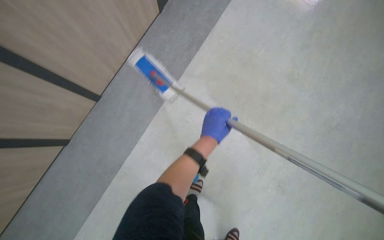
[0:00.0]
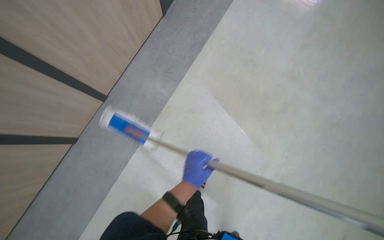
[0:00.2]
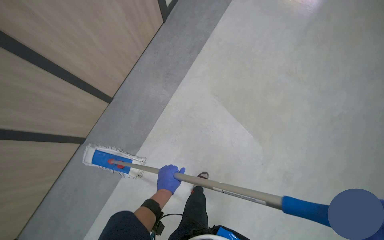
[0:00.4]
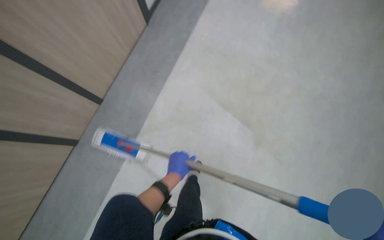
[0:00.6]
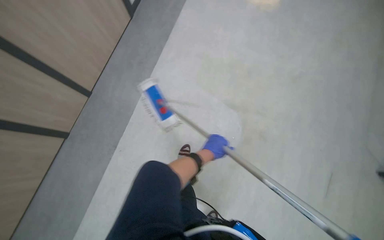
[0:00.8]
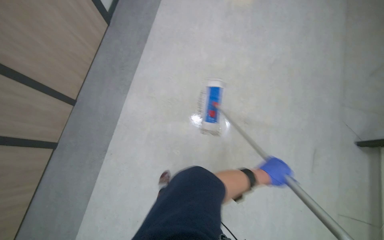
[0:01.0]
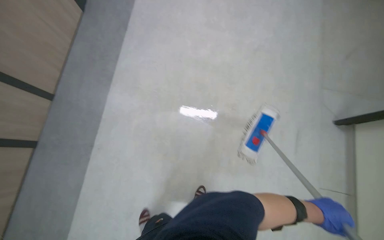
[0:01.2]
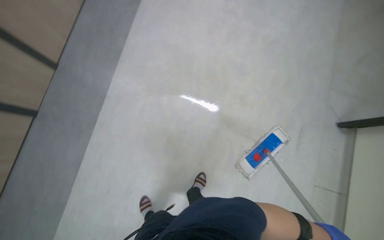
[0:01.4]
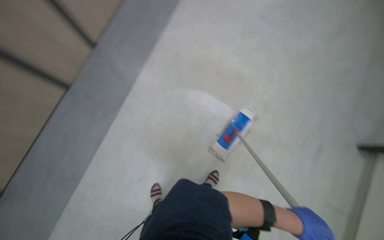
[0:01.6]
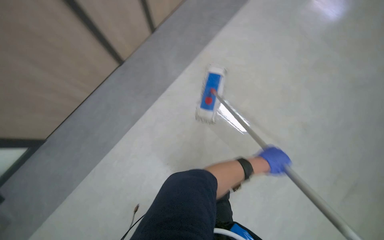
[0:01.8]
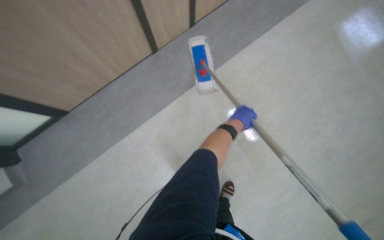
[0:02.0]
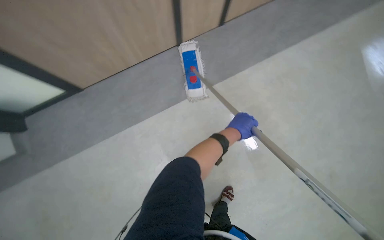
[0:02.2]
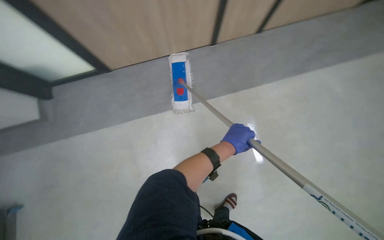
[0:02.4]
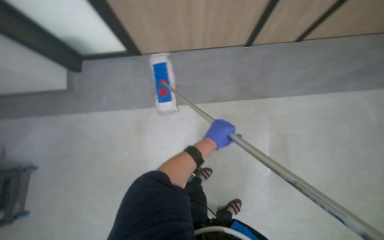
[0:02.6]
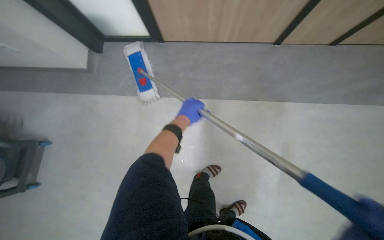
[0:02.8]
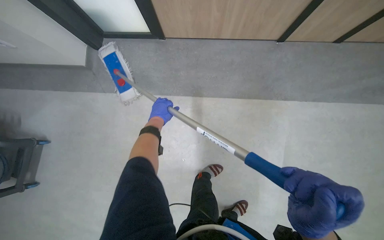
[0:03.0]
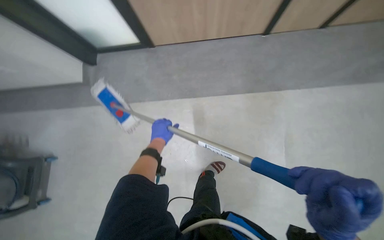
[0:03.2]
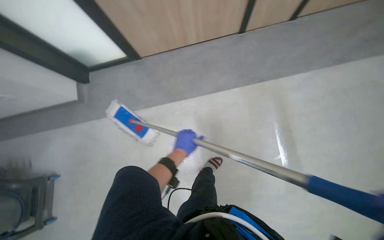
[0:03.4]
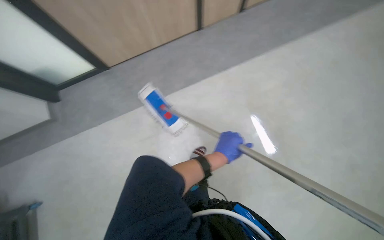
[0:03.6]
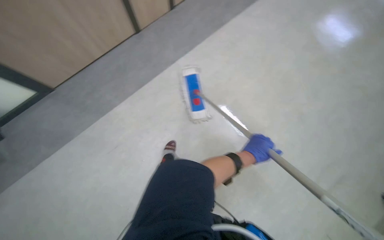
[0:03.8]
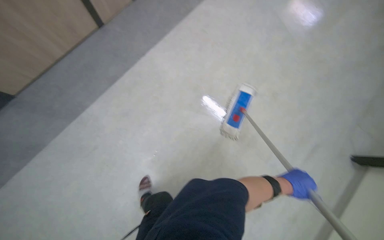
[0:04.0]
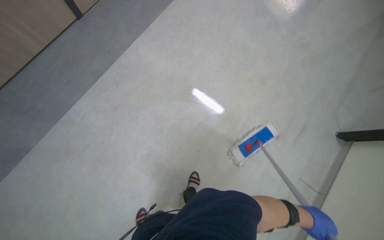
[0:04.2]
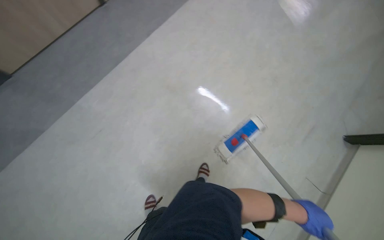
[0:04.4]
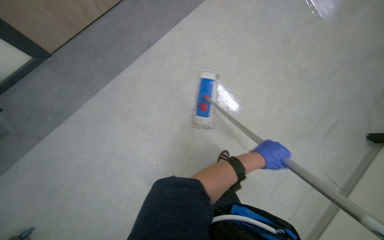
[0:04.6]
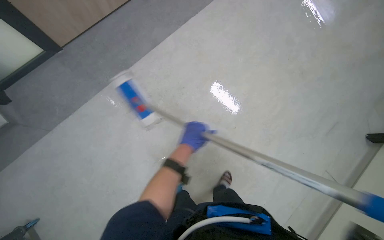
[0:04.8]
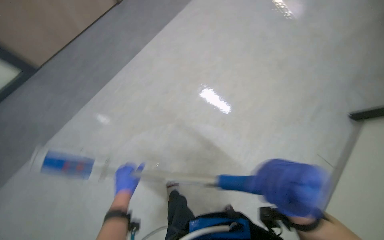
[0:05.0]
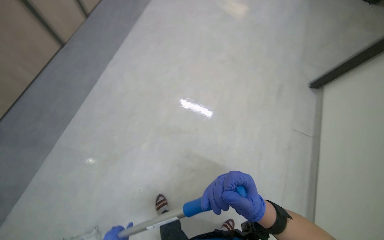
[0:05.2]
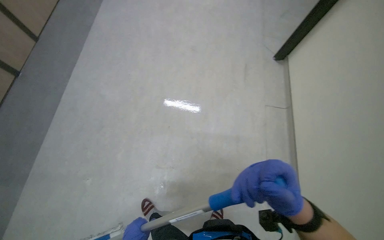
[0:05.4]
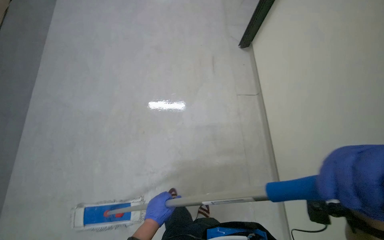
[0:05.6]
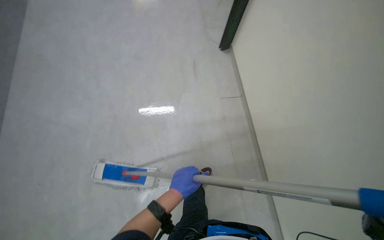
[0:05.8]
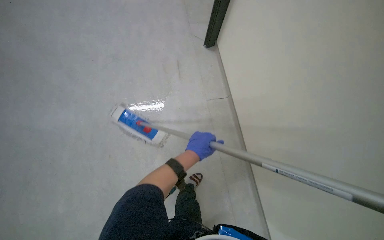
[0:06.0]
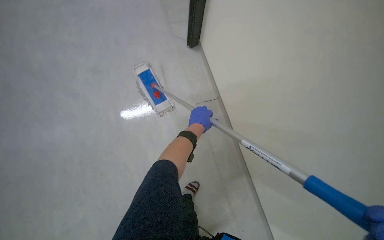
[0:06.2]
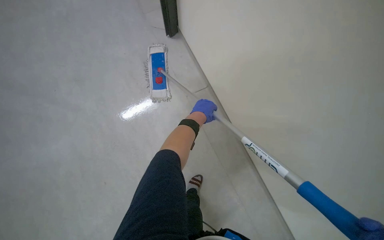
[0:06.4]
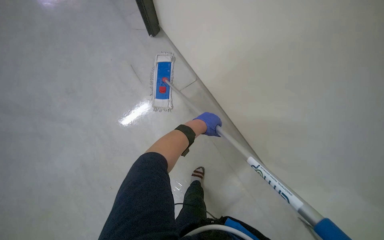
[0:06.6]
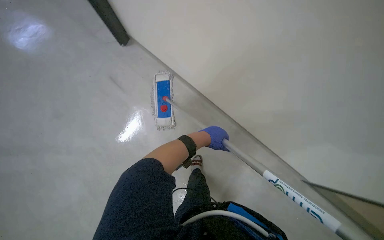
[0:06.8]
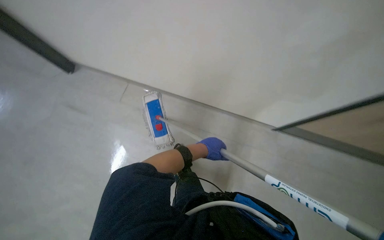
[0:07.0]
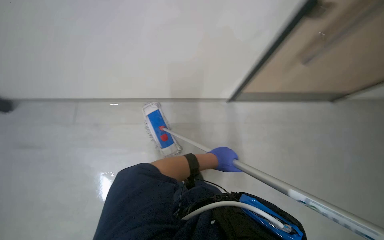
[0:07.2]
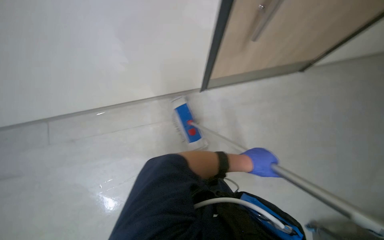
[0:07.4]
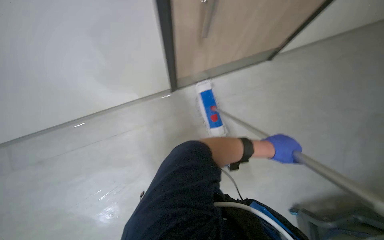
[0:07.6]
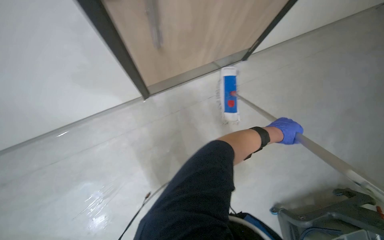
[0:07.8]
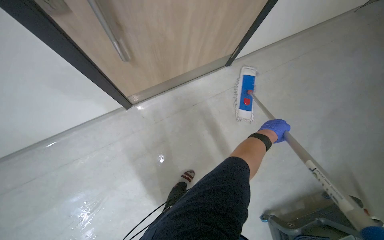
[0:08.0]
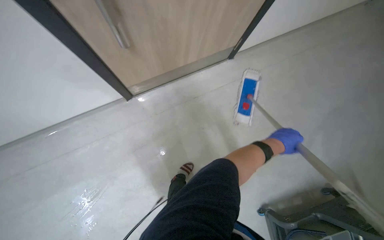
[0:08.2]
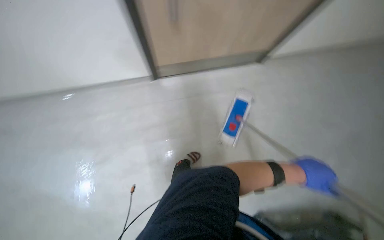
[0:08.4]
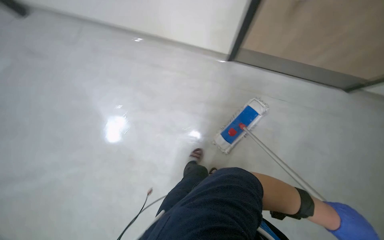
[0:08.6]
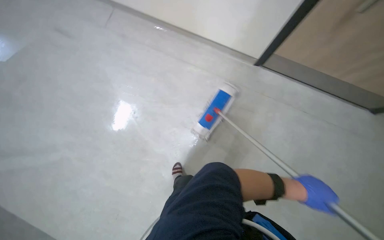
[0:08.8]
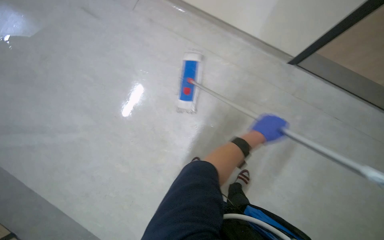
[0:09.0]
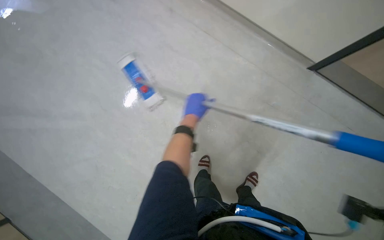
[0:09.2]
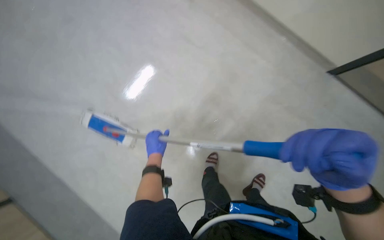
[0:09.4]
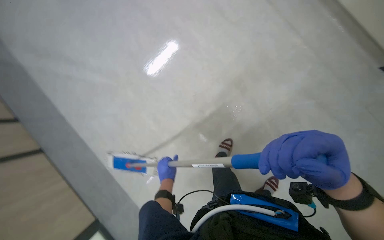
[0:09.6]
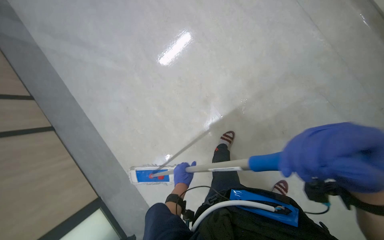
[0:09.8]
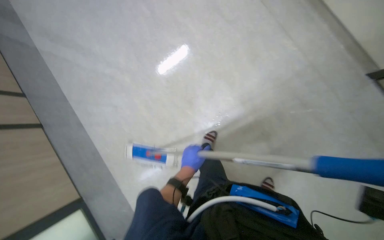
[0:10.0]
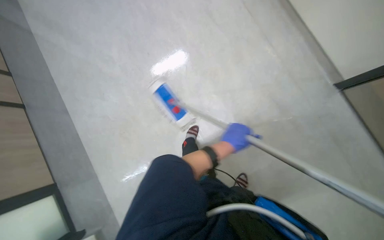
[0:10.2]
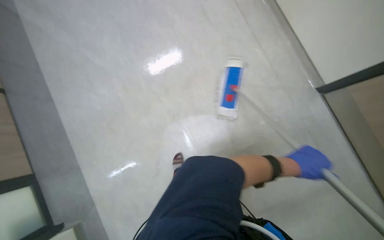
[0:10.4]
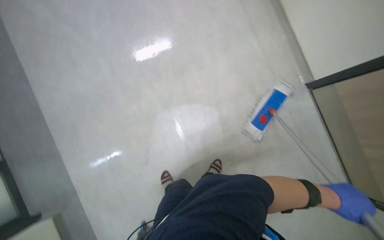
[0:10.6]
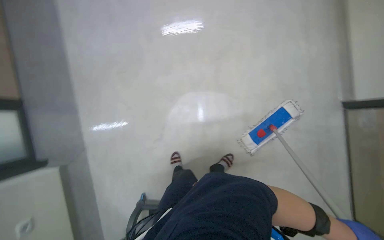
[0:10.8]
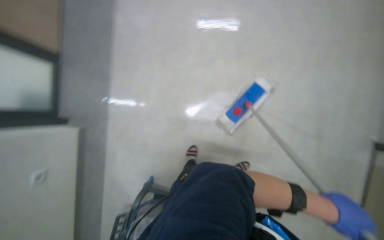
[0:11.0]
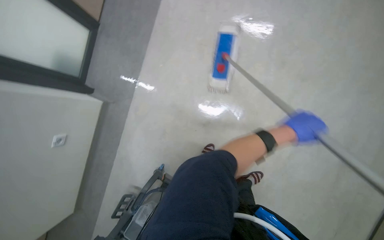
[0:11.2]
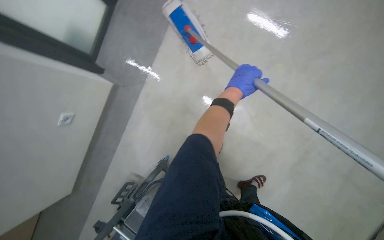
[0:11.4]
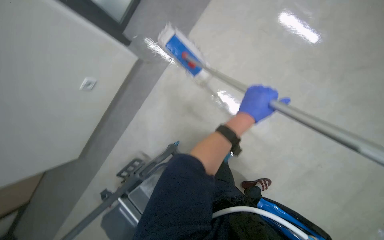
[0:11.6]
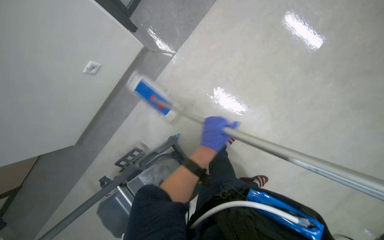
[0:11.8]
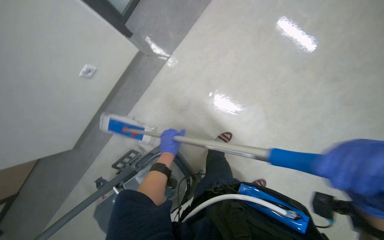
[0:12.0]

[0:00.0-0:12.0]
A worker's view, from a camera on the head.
Job: mopping floor.
The whole recording: Mopping the floor. The worker mops the floor using a flat mop and bucket.
0:00.0 to 0:01.6: The wearer moves some 60 cm.
0:01.6 to 0:03.0: The scene turns about 35 degrees clockwise in the picture.
0:04.4 to 0:06.0: The head turns to the right by approximately 35 degrees.
0:06.0 to 0:07.6: The view tips upward by some 20 degrees. The left hand shifts about 25 cm to the right.
0:09.0 to 0:10.4: The left hand goes approximately 25 cm down the picture, and moves approximately 40 cm to the left and comes back.
0:10.4 to 0:12.0: The head travels approximately 50 cm. The camera pitches downward, by some 15 degrees. The scene rotates clockwise by roughly 55 degrees.

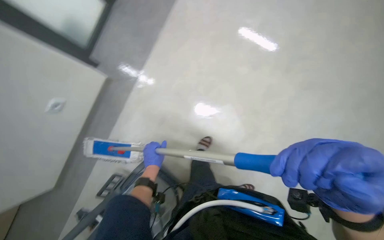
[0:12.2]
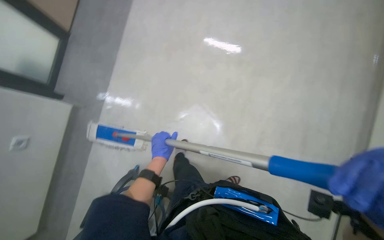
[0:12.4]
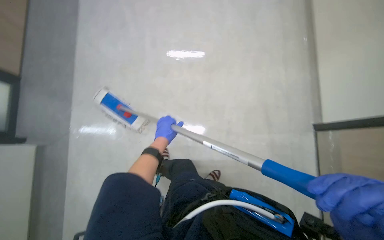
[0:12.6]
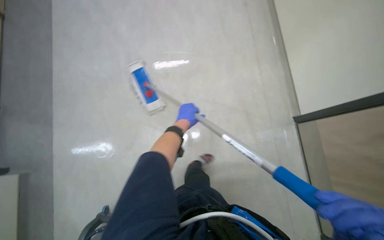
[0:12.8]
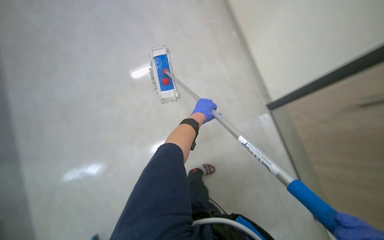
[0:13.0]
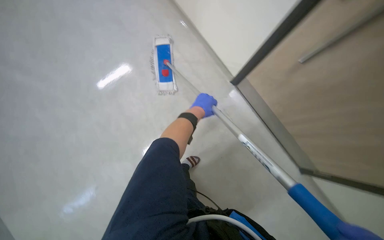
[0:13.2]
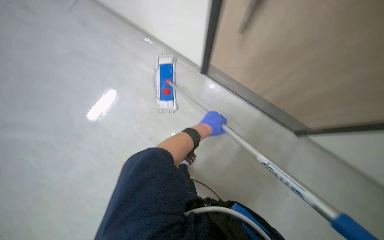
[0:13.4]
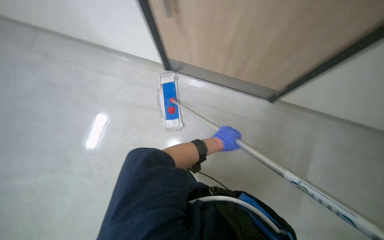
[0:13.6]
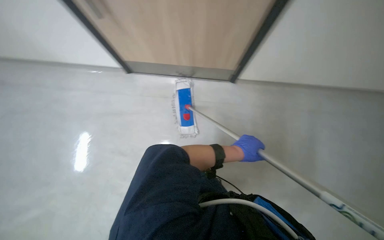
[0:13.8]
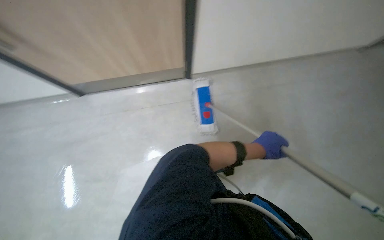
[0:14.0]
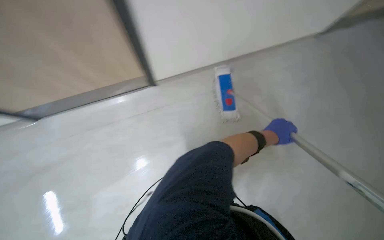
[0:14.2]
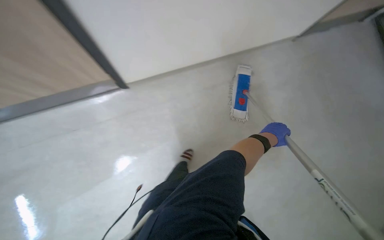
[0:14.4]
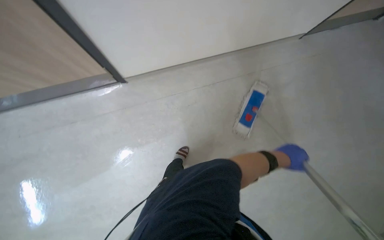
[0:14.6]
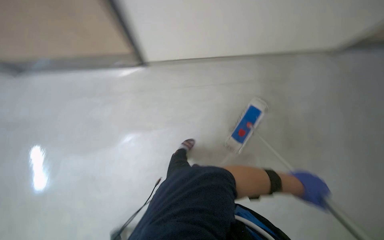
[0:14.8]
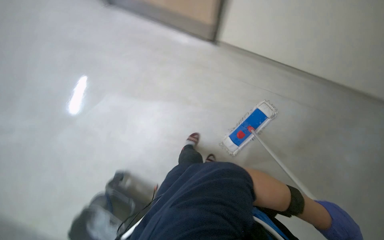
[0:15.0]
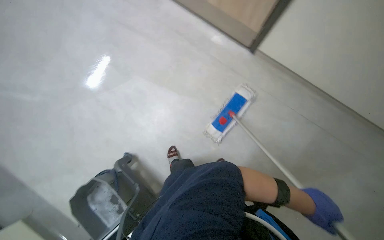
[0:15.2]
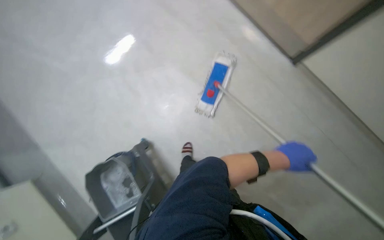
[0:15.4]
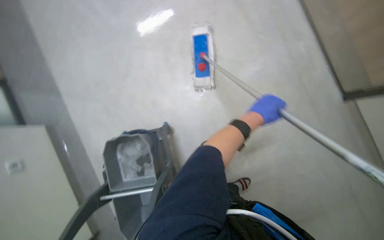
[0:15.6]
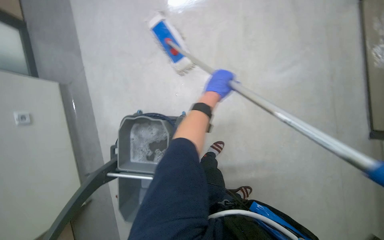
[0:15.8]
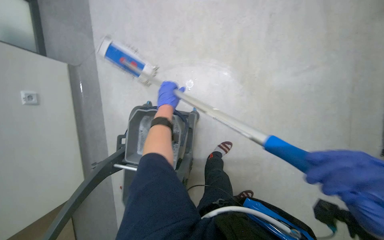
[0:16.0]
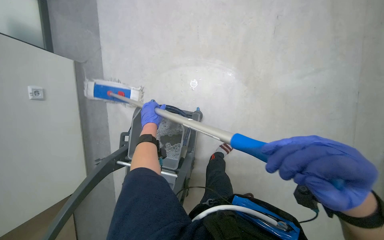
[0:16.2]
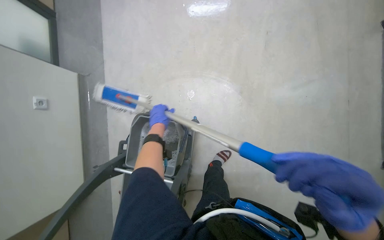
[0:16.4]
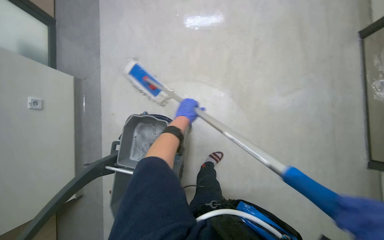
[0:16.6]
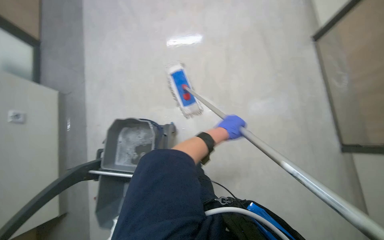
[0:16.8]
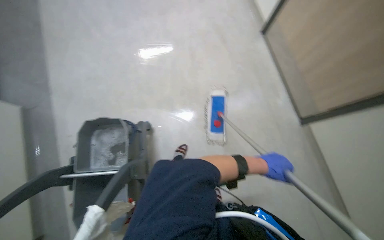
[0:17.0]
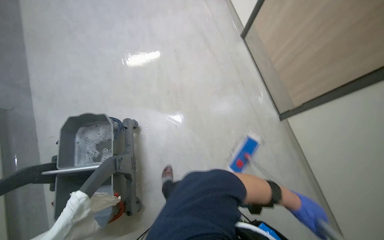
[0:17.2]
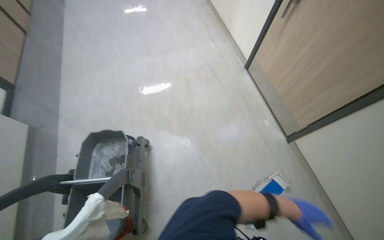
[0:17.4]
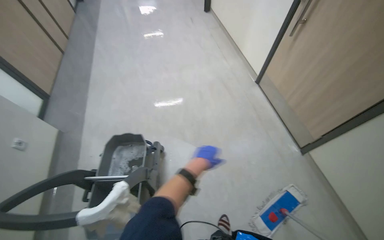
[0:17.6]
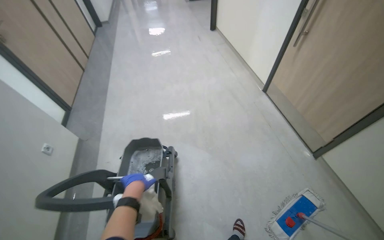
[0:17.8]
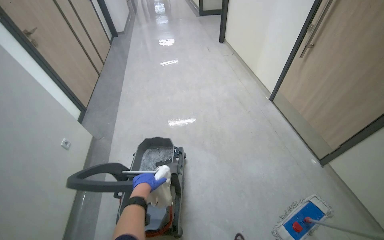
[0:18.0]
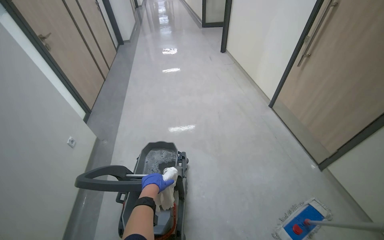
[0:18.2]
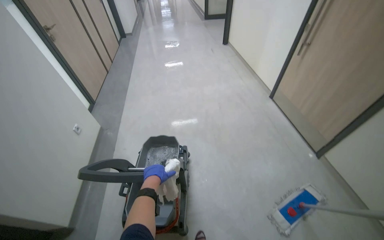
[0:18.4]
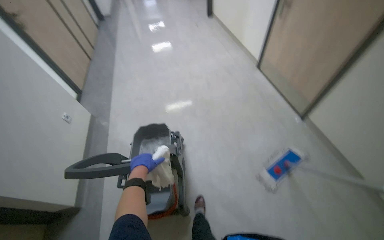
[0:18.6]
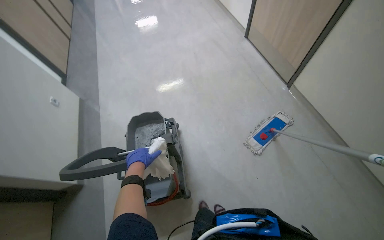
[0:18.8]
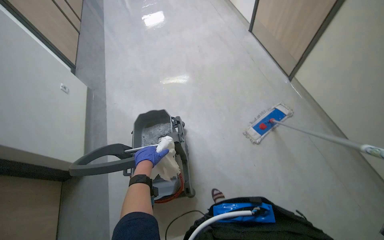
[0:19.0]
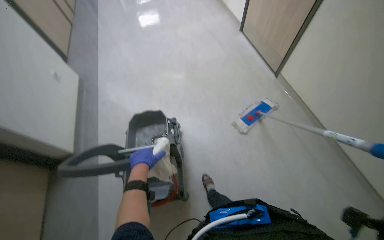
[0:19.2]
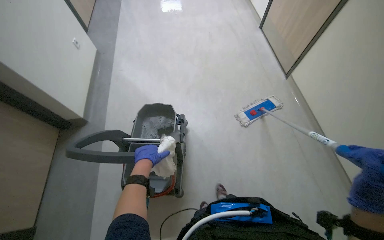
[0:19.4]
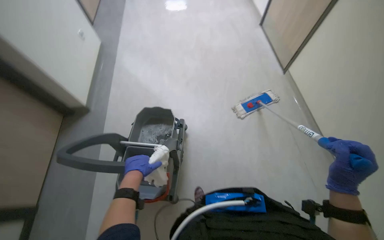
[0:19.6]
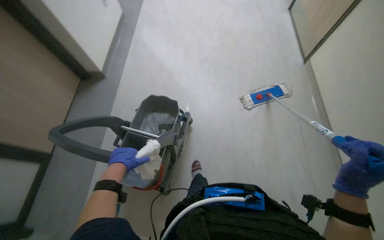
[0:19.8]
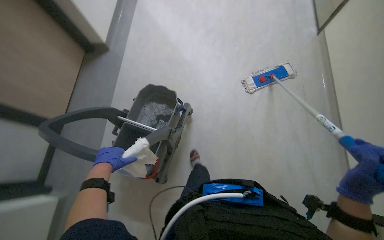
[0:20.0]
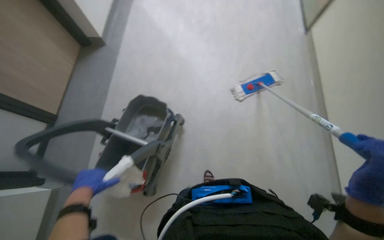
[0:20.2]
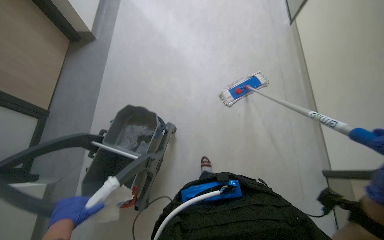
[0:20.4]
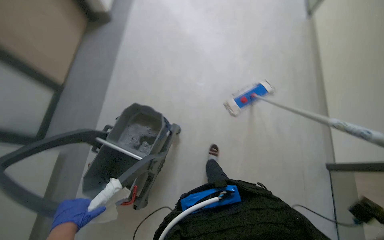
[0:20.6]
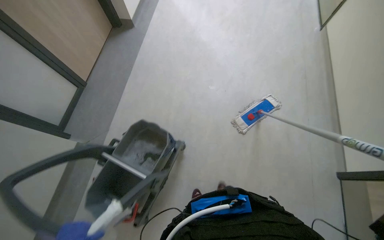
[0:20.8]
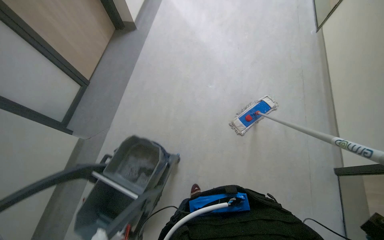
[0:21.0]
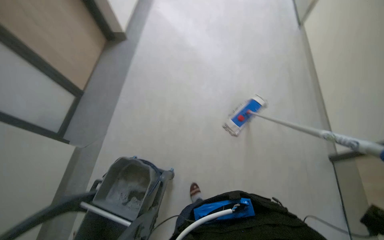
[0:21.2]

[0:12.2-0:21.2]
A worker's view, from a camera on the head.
Job: mopping floor.
The whole recording: Mopping the floor. The worker mops the floor using a flat mop and bucket.
0:12.2 to 0:13.8: The head rotates about 35 degrees to the left. The view tilts approximately 20 degrees upward.
0:13.8 to 0:15.2: The wearer looks about 15 degrees further downward. The left hand goes about 30 cm nearer to the camera and down the picture.
0:15.2 to 0:16.6: The left hand is displaced to the left and up the picture by approximately 70 cm.
0:16.6 to 0:18.2: The wearer moves about 80 cm. The view tilts approximately 40 degrees upward.
0:18.2 to 0:19.8: The head travels approximately 60 cm. The wearer looks some 30 degrees further downward.
0:19.8 to 0:21.2: The camera pitches upward, by some 15 degrees.
